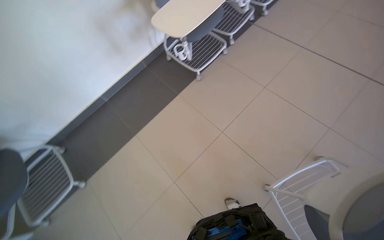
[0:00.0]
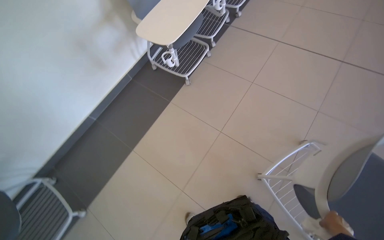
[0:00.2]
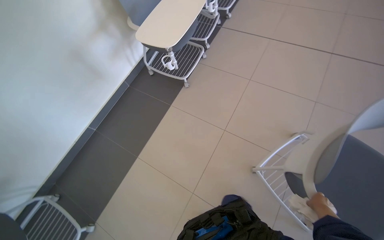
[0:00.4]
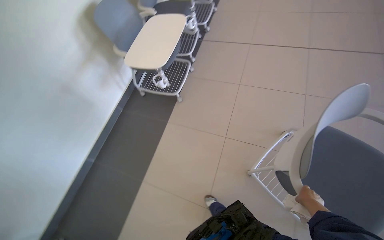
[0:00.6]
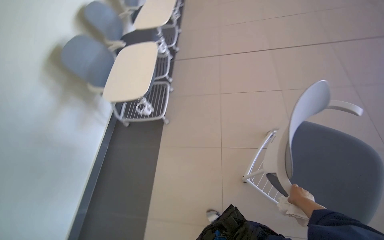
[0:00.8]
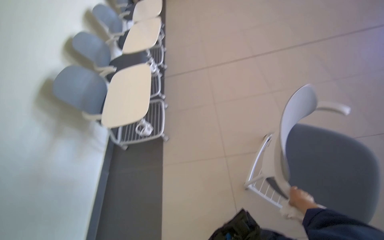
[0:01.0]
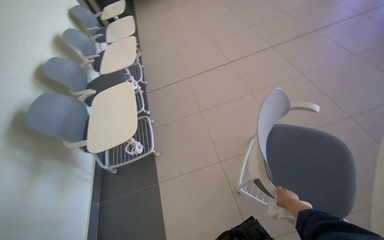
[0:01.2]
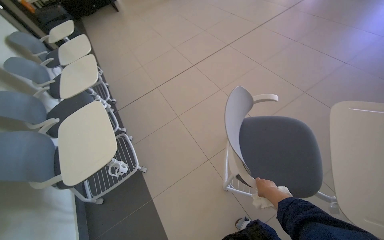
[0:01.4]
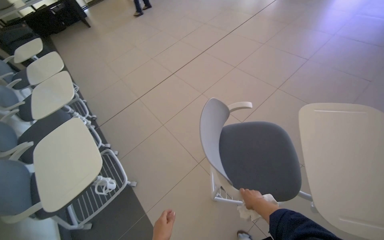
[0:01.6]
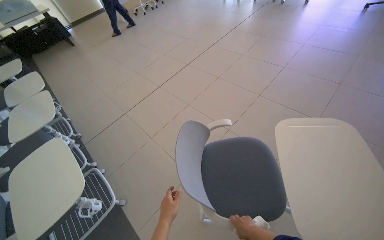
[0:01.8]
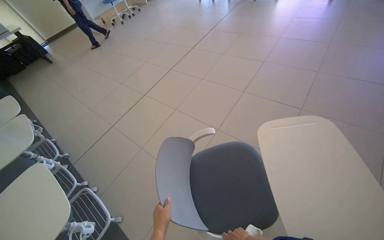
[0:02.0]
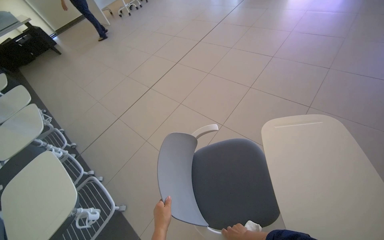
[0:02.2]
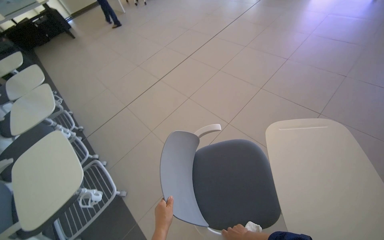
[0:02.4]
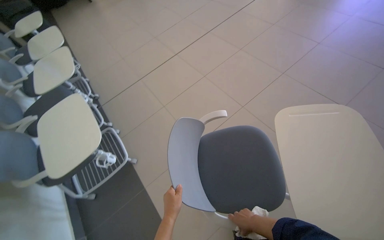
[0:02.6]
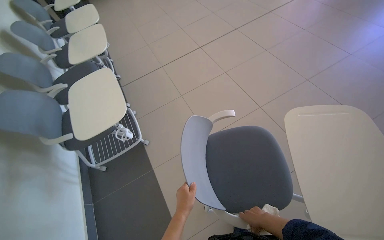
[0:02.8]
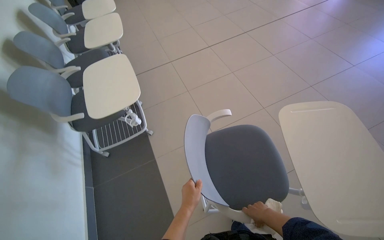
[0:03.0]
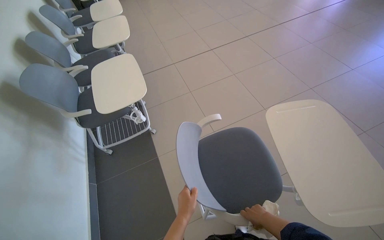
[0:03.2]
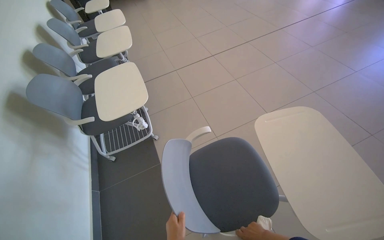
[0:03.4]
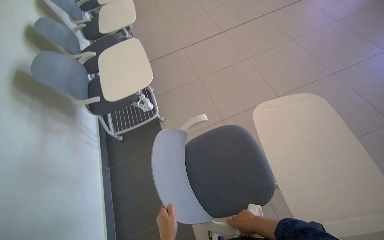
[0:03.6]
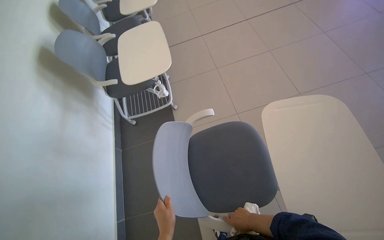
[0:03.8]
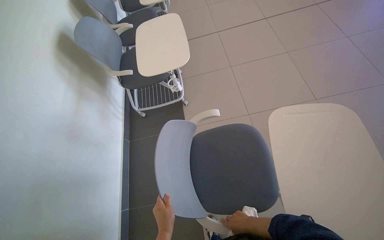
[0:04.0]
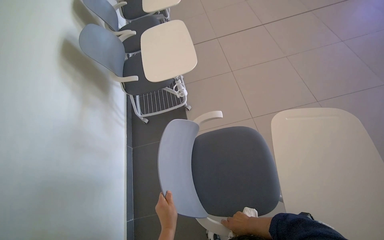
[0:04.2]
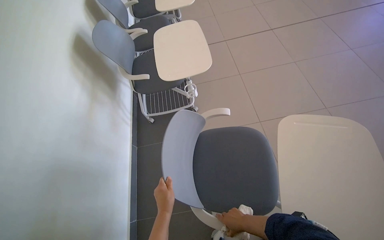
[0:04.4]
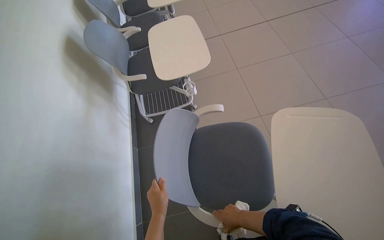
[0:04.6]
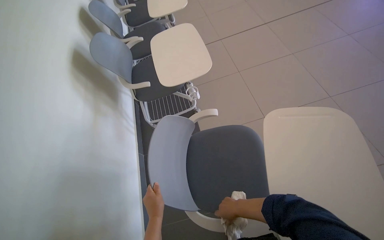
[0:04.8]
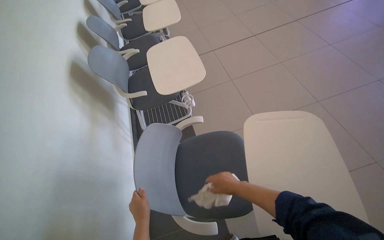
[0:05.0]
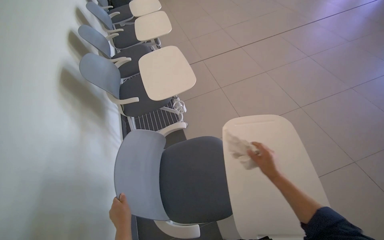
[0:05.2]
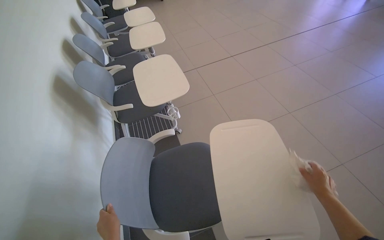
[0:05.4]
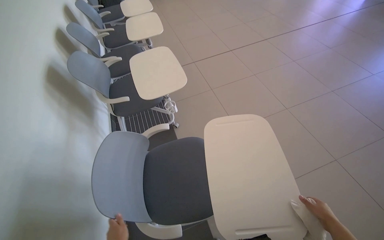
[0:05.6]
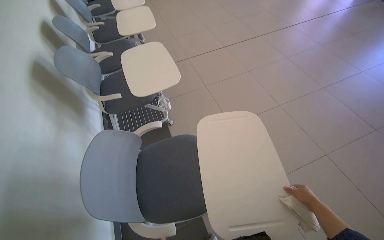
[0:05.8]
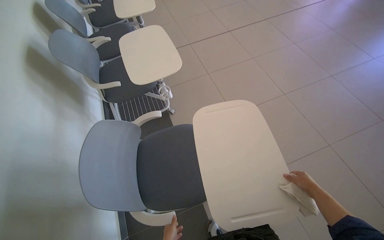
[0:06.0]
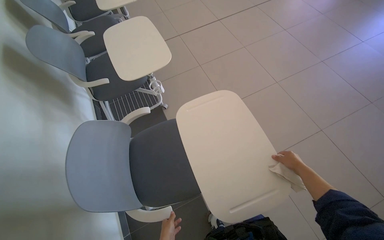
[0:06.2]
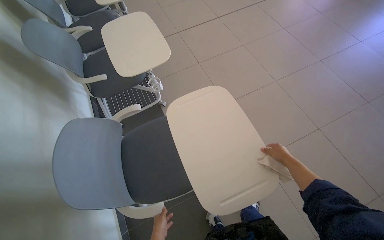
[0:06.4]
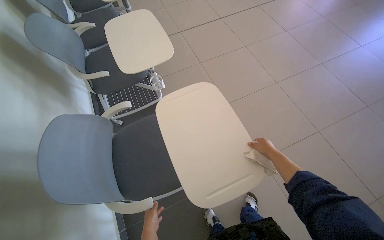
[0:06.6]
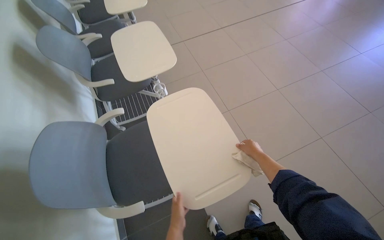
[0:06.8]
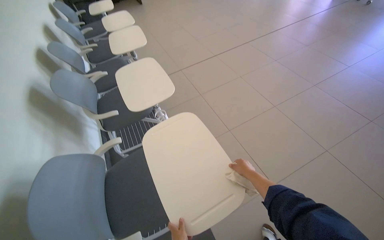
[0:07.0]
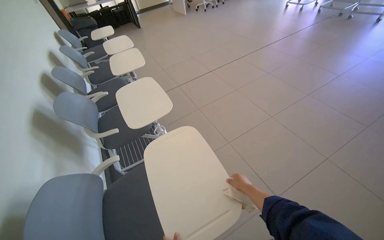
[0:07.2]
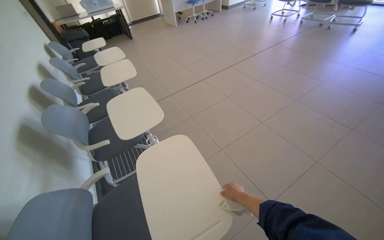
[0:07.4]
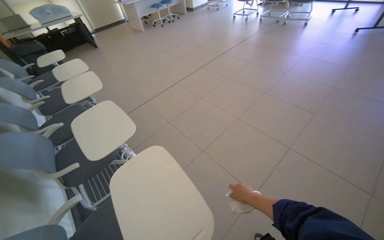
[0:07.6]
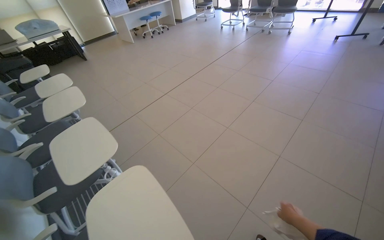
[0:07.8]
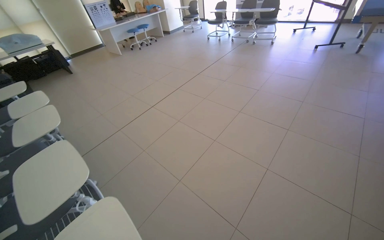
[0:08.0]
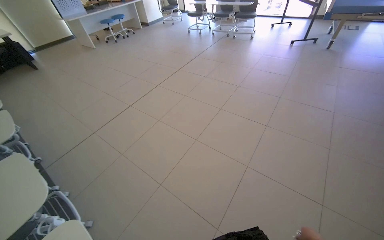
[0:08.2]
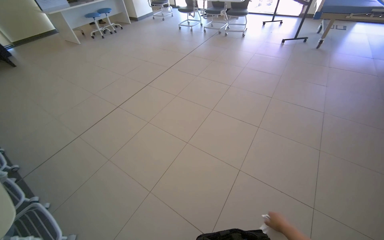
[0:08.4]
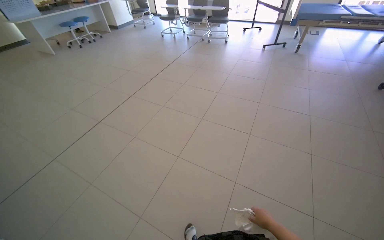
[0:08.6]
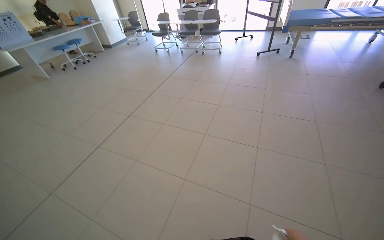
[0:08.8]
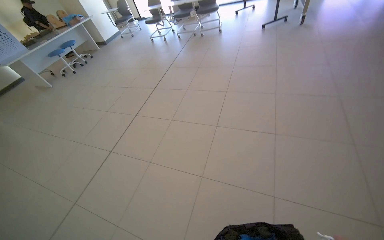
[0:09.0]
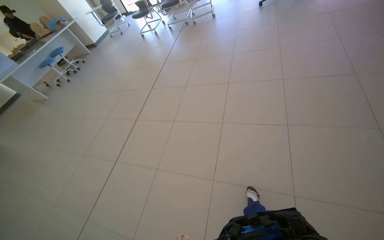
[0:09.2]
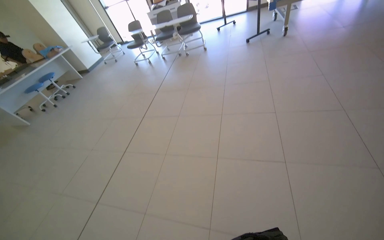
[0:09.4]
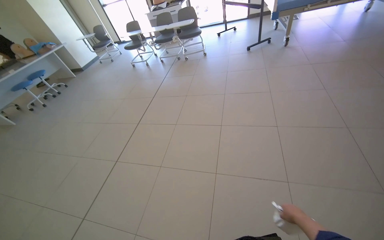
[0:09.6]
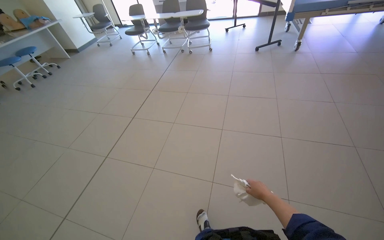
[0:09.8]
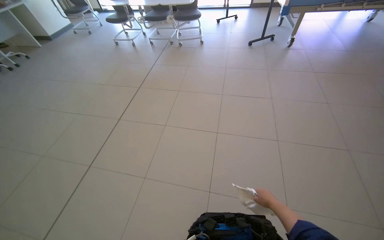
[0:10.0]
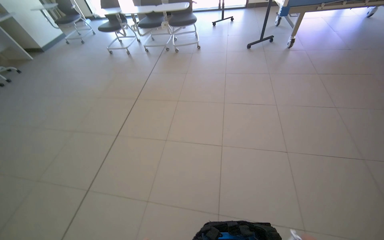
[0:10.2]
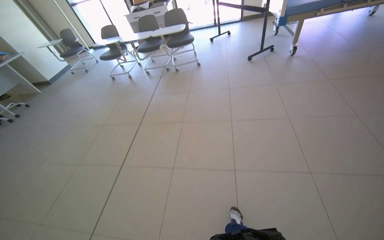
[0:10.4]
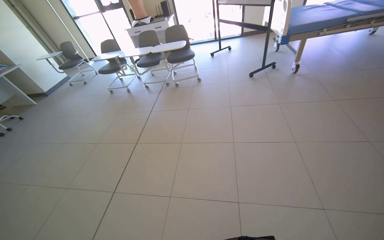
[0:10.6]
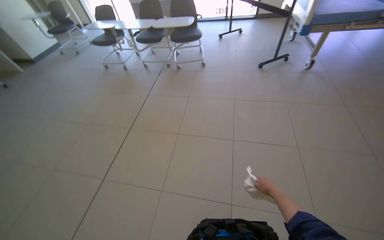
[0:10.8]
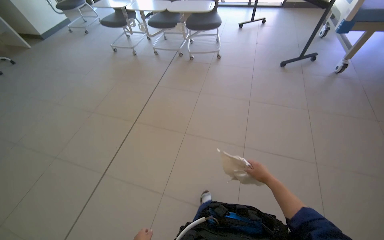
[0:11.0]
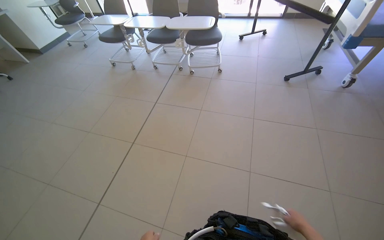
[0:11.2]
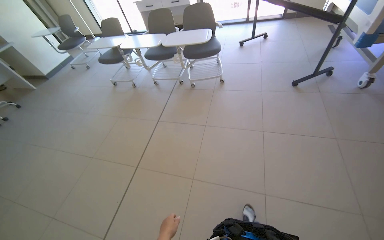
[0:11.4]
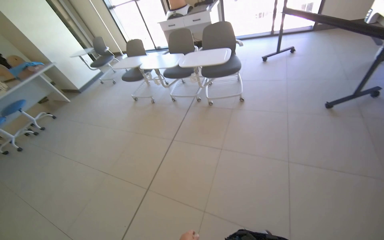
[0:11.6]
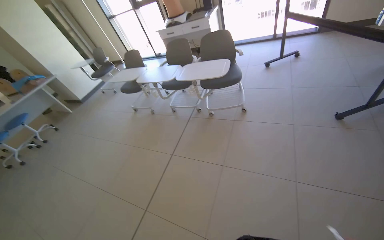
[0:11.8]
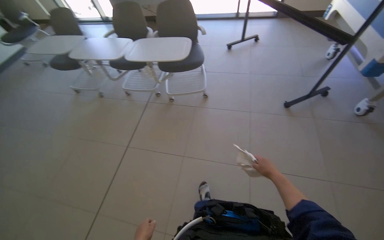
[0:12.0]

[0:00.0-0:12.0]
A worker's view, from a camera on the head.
Job: wiping surfaces.
The whole recording: Wiping chairs and desk surfaces. The worker wipes the surfaces of the chairs and desks with a cloth.
0.0 to 1.6 s: The head rotates about 85 degrees to the right. The view tilts some 25 degrees upward.
3.0 to 4.4 s: The head turns to the left by roughly 20 degrees. The right hand is displaced to the left by some 15 cm.
4.4 to 6.0 s: The right hand heads to the right, covering roughly 35 cm.
6.0 to 7.6 s: The view tips upward by roughly 15 degrees.
7.6 to 9.0 s: The head travels roughly 80 cm. The head rotates approximately 30 degrees to the right.
9.0 to 10.4 s: The camera is carried roughly 1 m.
10.4 to 12.0 s: The wearer moves about 1.5 m.

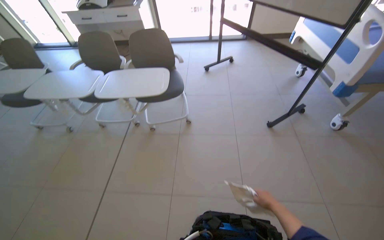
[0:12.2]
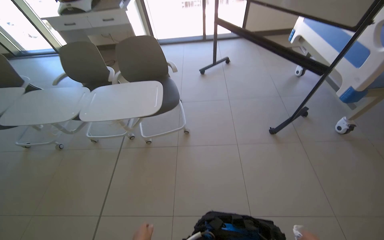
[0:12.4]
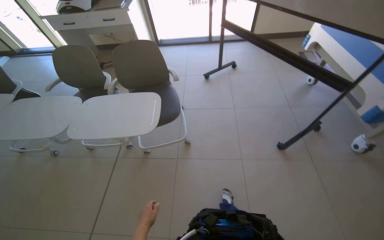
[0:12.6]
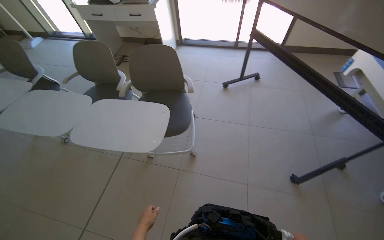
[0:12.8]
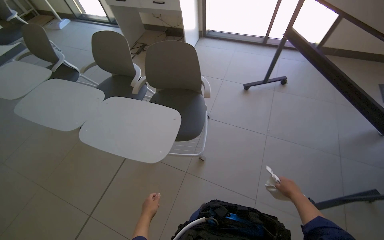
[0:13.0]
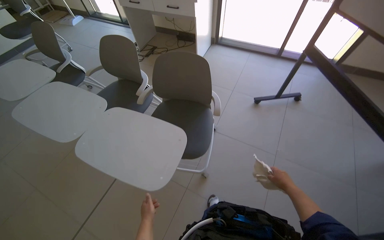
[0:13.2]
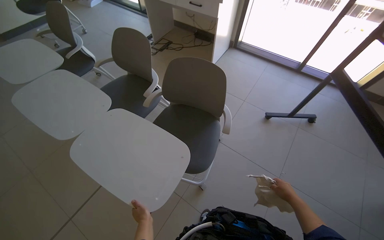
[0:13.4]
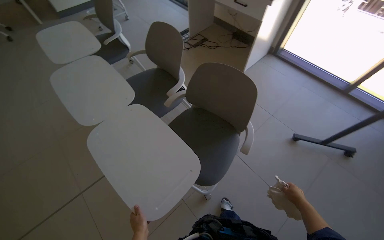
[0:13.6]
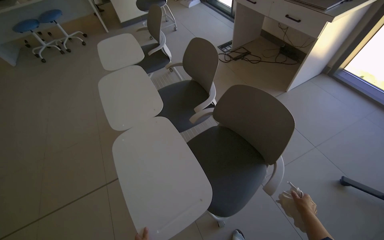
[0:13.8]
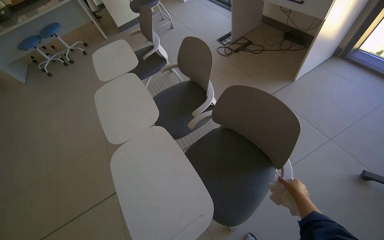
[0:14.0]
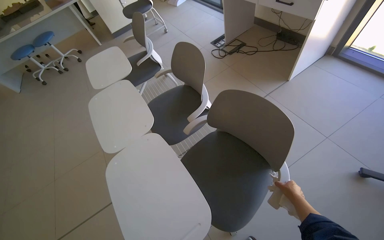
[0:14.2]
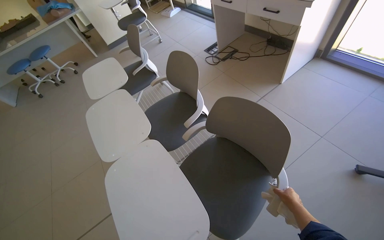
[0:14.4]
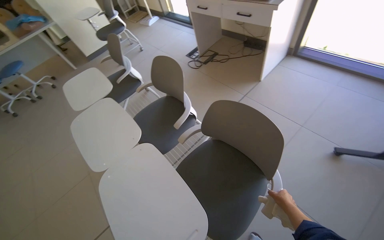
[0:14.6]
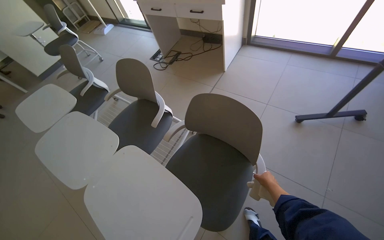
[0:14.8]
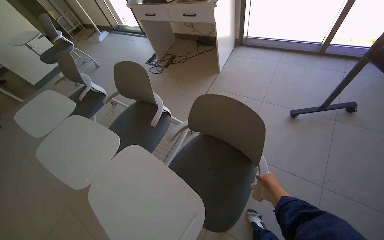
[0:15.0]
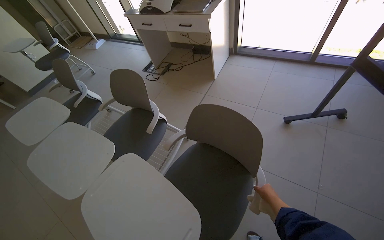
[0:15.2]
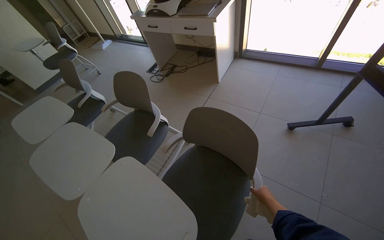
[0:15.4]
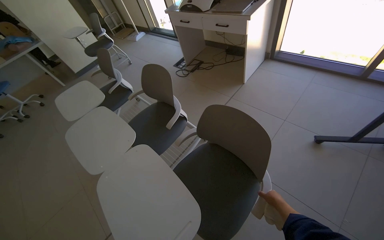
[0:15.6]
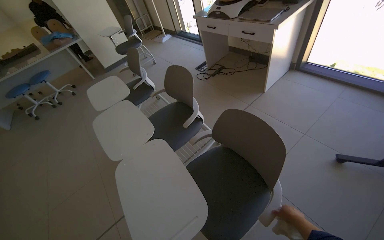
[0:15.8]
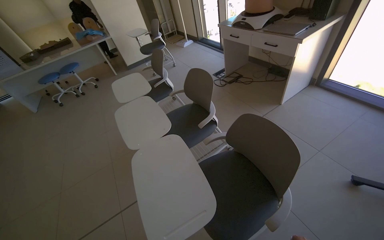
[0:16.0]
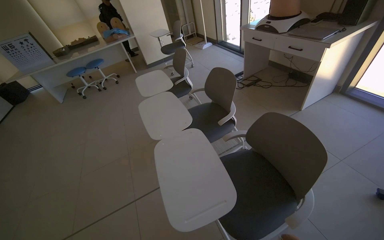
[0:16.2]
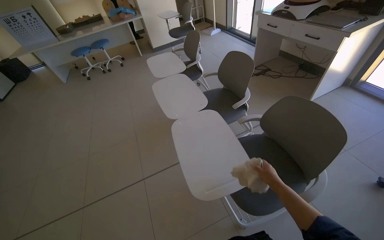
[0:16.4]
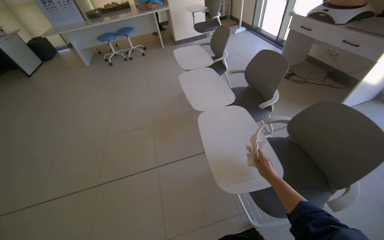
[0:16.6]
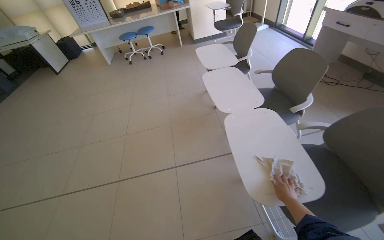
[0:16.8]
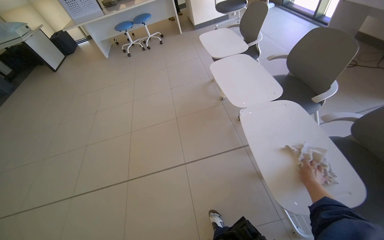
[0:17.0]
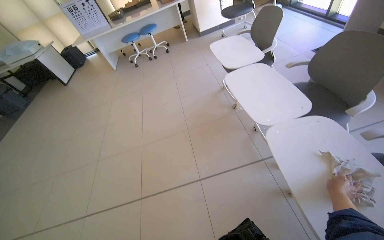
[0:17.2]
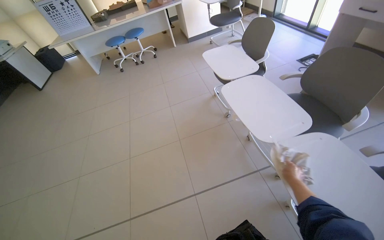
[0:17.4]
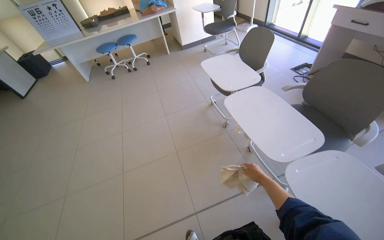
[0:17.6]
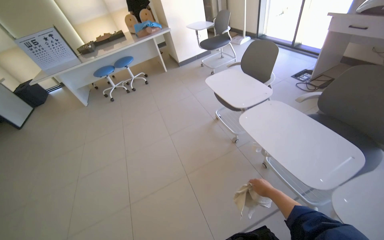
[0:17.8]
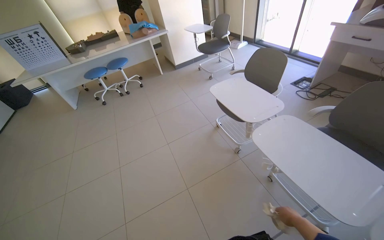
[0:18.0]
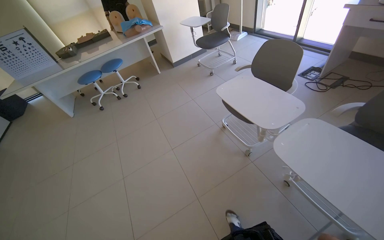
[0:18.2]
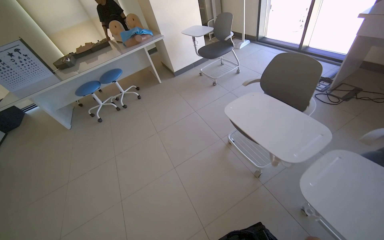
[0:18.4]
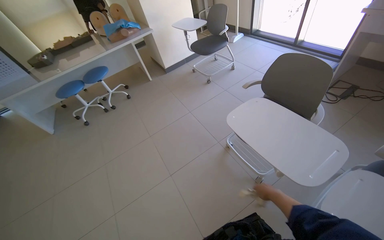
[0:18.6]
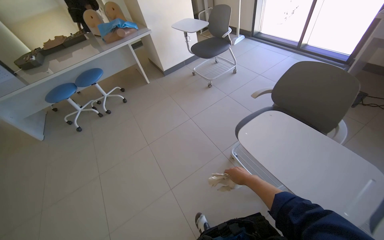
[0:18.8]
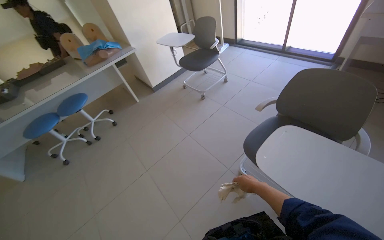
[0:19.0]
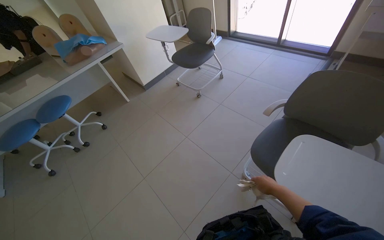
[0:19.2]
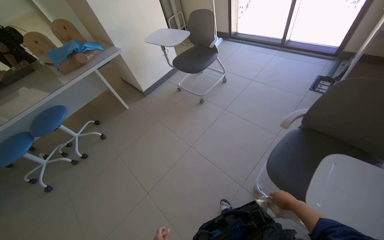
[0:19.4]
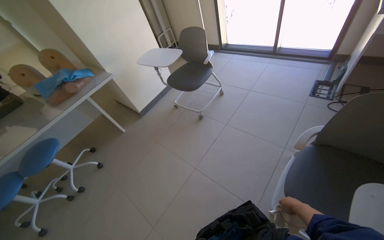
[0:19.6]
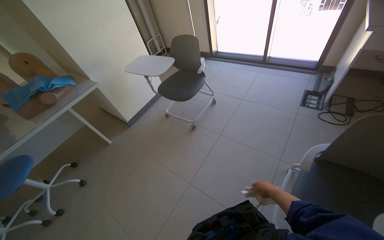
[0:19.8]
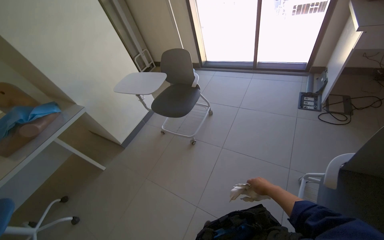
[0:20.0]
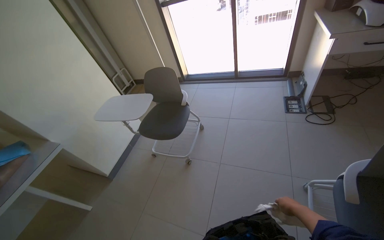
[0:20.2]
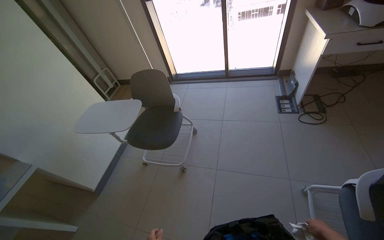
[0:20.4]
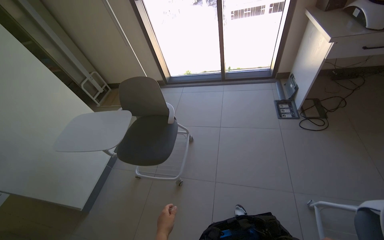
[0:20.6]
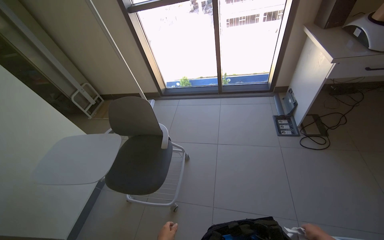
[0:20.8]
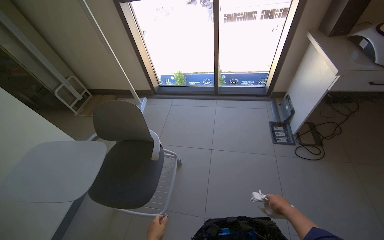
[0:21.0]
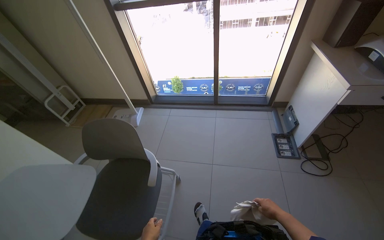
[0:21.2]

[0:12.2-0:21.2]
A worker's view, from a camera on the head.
Job: wiping surfaces.
The whole recording: Wiping chairs and desk surfaces. The worker wipes the surfaces of the chairs and desks with a cloth.
12.2 to 13.8 s: The head travels about 1 m. The wearer looks some 60 degrees further to the left.
13.8 to 15.2 s: The head turns to the right by approximately 35 degrees. The right hand moves to the left, roughly 10 cm.
15.2 to 16.6 s: The wearer moves about 40 cm. The head rotates approximately 45 degrees to the left.
16.6 to 18.2 s: The wearer moves roughly 1 m.
18.2 to 19.8 s: The wearer moves about 1 m. The wearer looks some 25 degrees further to the right.
19.8 to 21.2 s: The camera is carried about 90 cm. The wearer's head swings approximately 25 degrees to the right.
